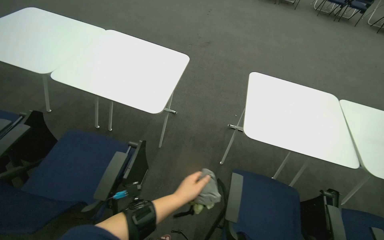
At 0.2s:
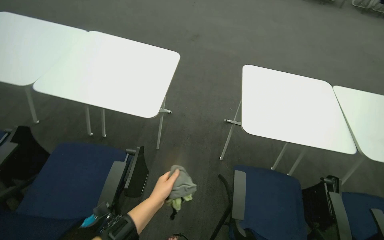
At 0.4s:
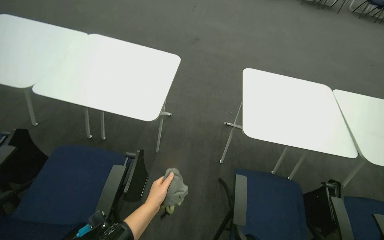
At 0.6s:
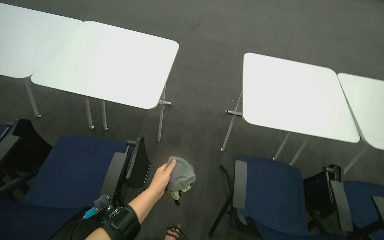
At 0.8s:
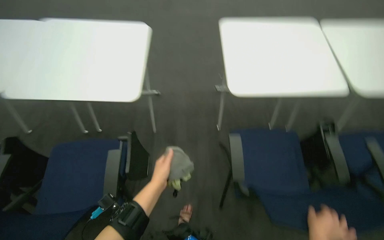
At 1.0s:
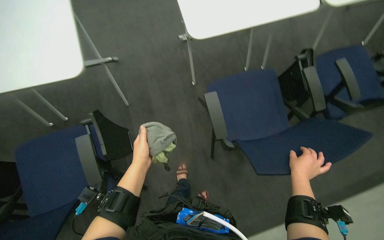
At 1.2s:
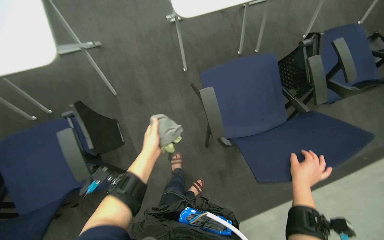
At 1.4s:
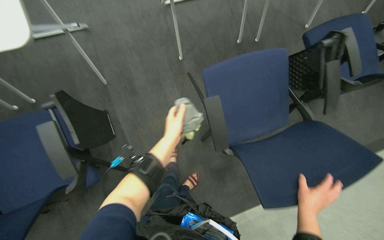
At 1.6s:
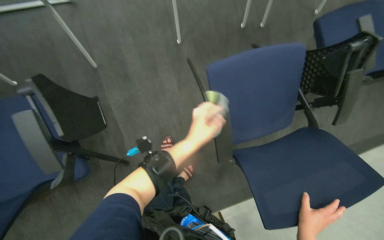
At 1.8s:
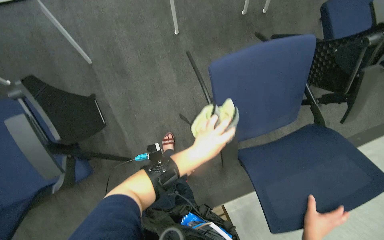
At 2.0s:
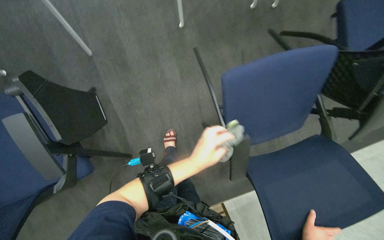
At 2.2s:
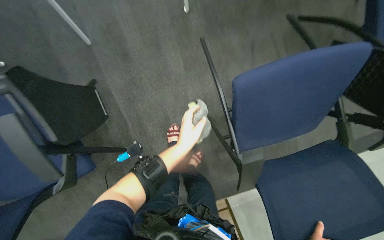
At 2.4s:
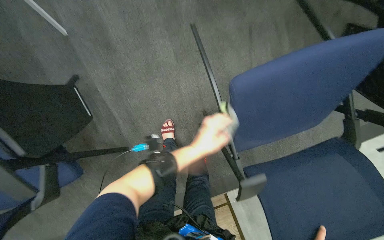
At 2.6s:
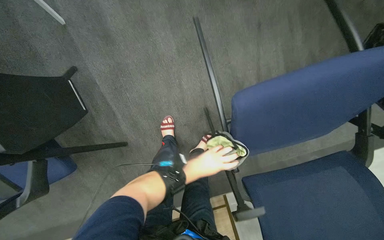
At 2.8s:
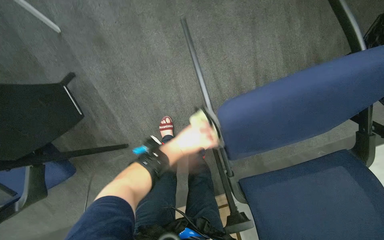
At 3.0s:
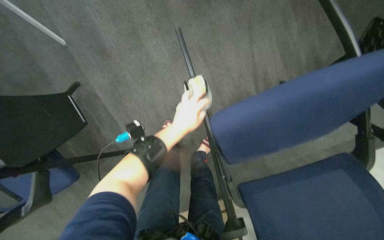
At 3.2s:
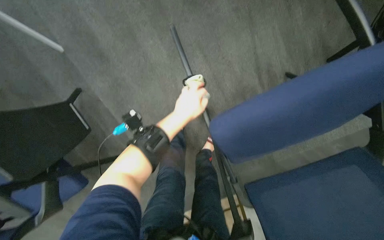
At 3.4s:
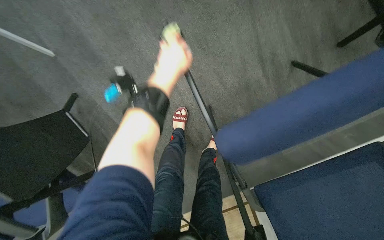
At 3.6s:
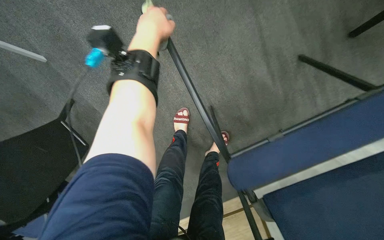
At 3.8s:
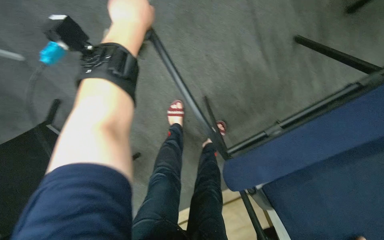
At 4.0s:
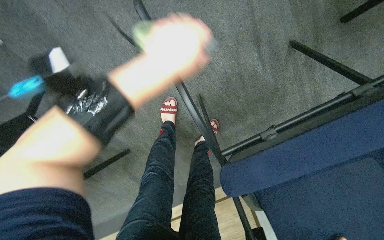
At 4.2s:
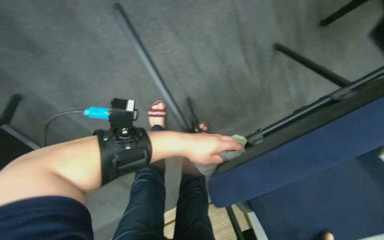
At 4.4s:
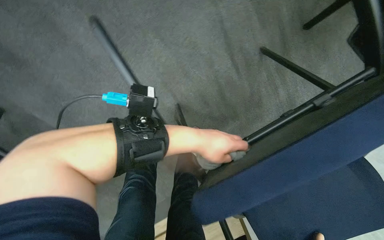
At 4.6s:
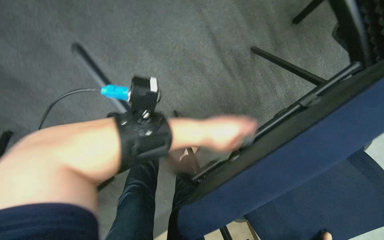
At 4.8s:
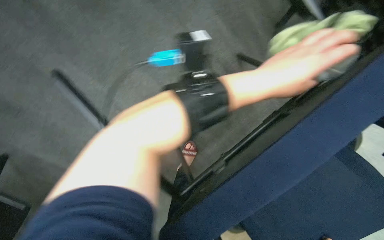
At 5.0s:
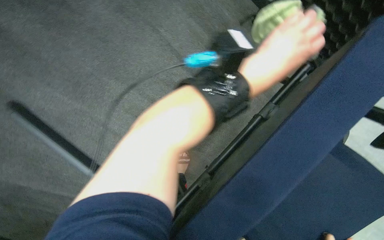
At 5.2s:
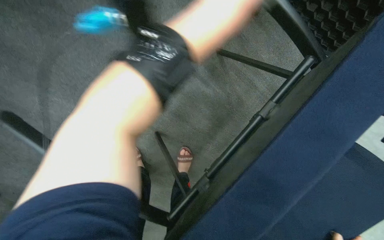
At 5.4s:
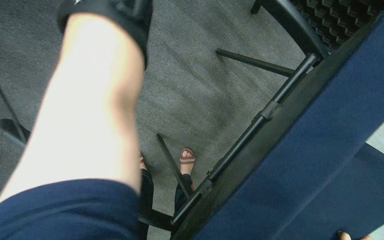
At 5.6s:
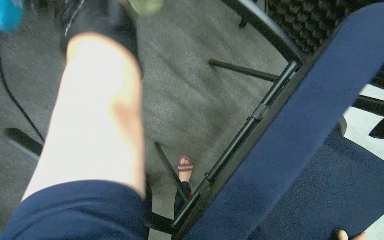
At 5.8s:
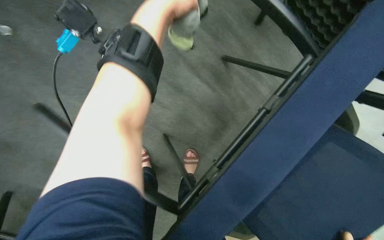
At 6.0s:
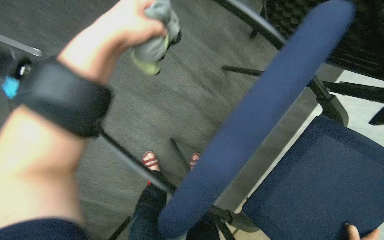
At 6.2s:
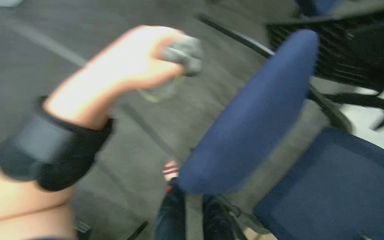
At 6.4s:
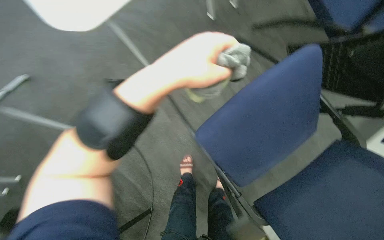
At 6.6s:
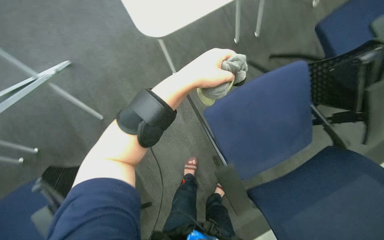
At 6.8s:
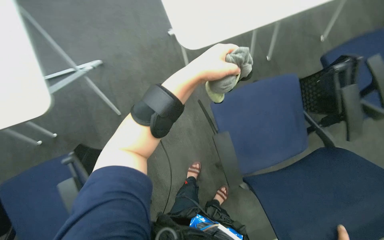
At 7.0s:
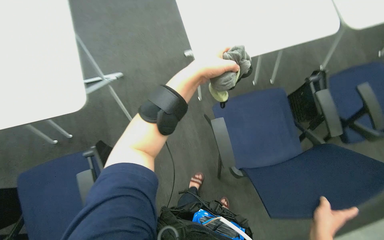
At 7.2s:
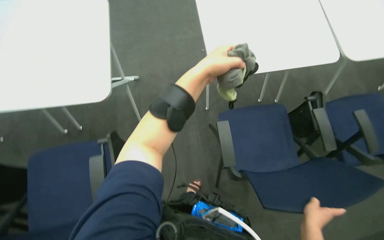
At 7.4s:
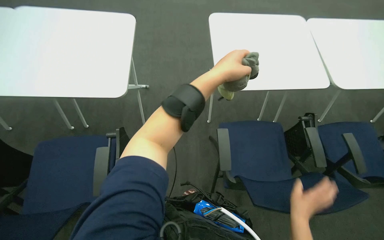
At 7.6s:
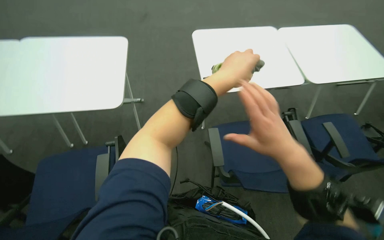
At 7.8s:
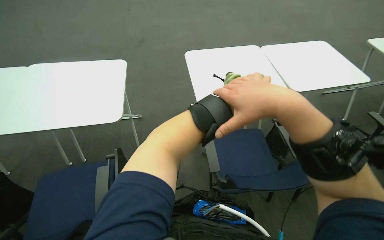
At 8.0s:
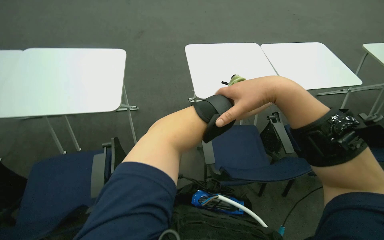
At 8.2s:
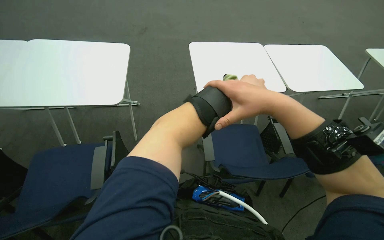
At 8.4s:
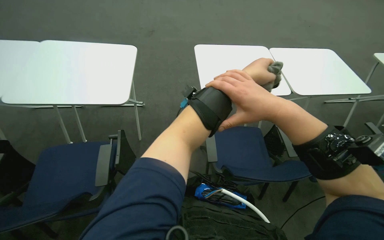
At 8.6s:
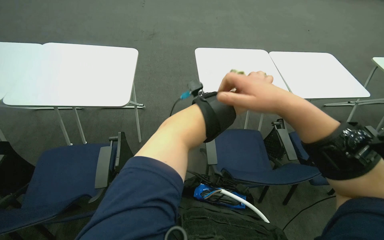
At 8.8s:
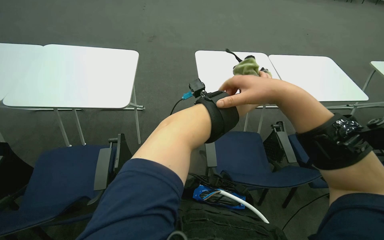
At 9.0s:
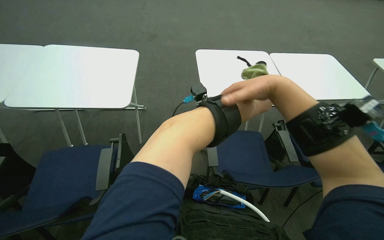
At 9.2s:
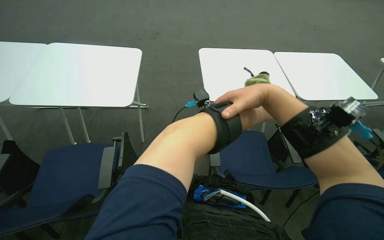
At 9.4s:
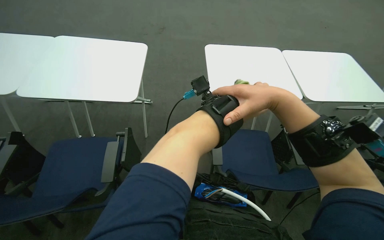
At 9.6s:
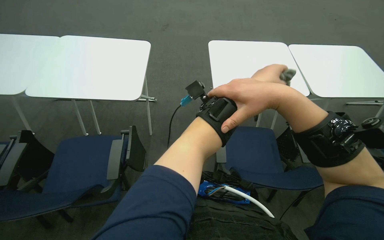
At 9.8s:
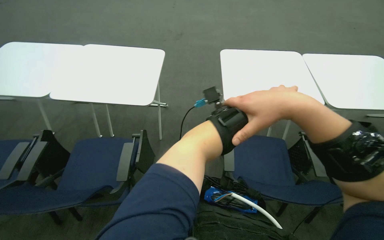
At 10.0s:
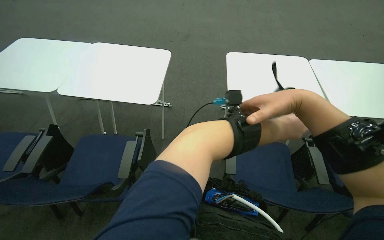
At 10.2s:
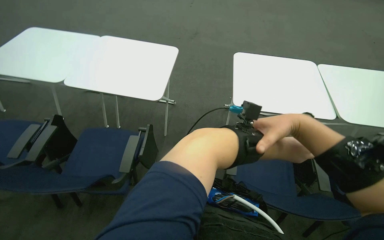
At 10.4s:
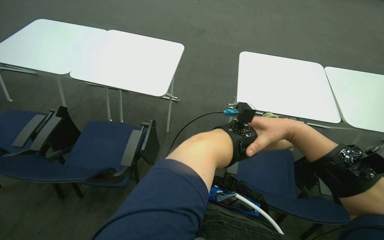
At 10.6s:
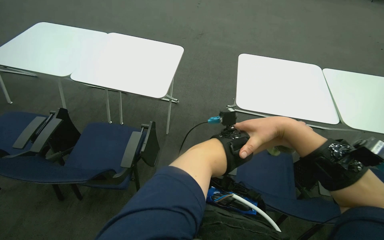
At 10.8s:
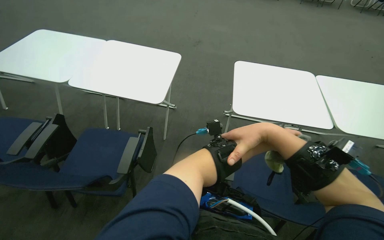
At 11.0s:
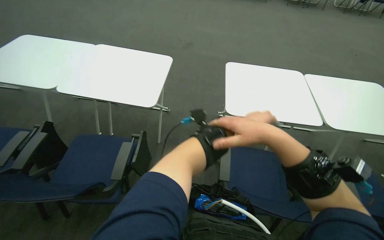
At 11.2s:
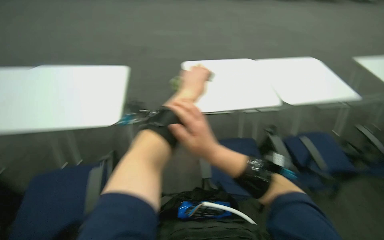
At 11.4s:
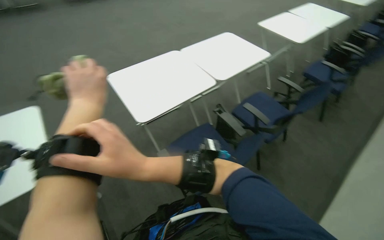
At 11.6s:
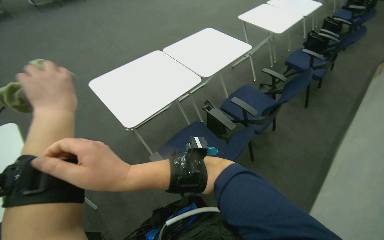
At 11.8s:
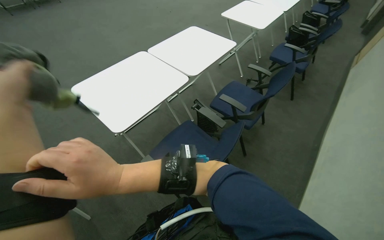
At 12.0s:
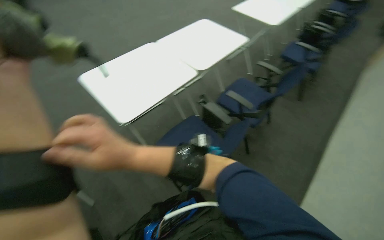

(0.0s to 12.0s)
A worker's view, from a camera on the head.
Job: wiping surfaces.
The whole recording: Wiping conference room chairs. The worker wipes the seats, backrests, and frames of conference room chairs with a cloth.
0.0s - 1.6s: The wearer's head swings approximately 35 degrees to the right. The wearer looks about 40 degrees further downward.
1.6s - 3.0s: The view tips downward by some 20 degrees.
3.0s - 4.4s: The left hand is displaced to the right by about 10 cm, and reaches some 30 cm up the picture, then returns.
9.0s - 10.4s: The wearer's head swings some 15 degrees to the left. The right hand travels down the picture by approximately 10 cm, and moves about 10 cm nearer to the camera and comes back.
10.4s - 12.0s: The wearer's head swings roughly 55 degrees to the right.

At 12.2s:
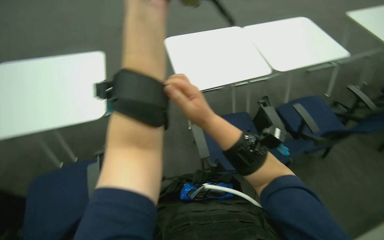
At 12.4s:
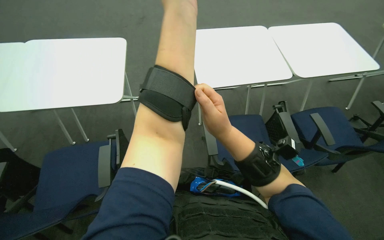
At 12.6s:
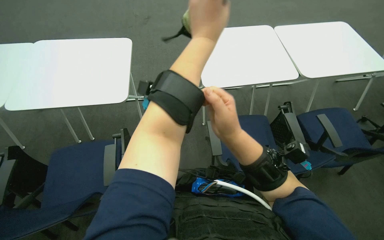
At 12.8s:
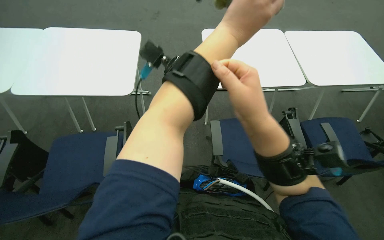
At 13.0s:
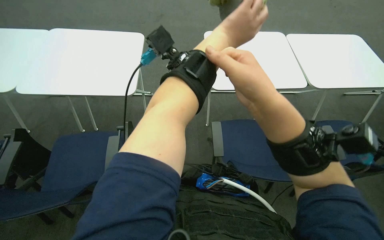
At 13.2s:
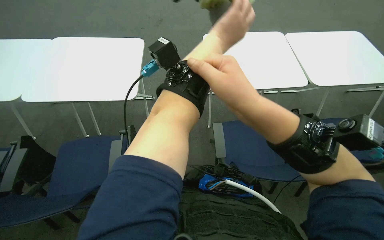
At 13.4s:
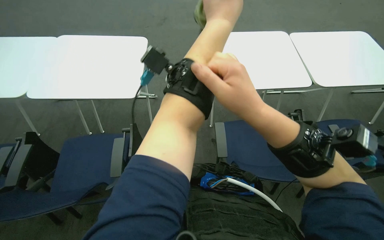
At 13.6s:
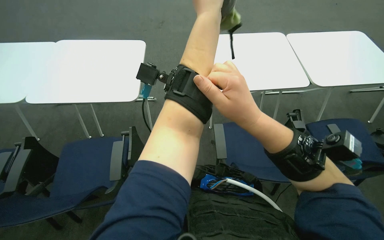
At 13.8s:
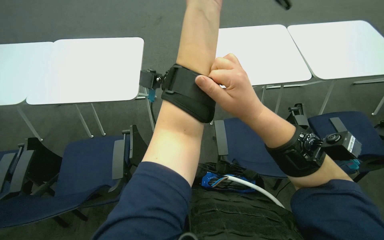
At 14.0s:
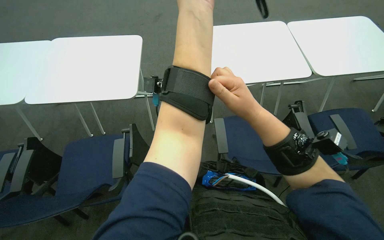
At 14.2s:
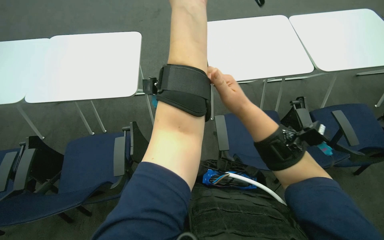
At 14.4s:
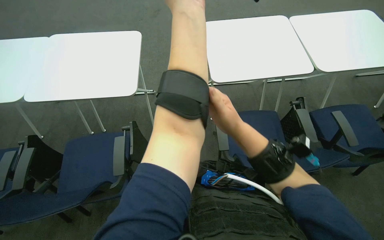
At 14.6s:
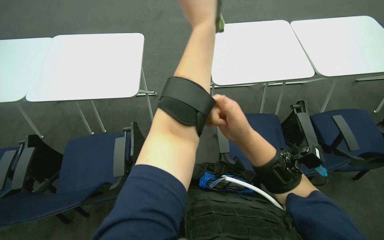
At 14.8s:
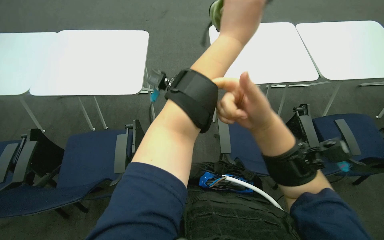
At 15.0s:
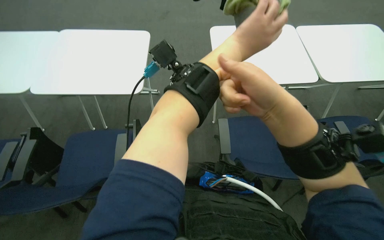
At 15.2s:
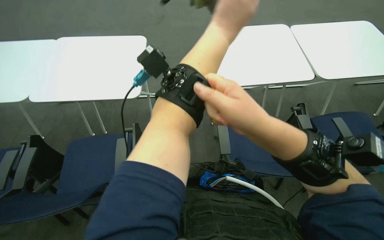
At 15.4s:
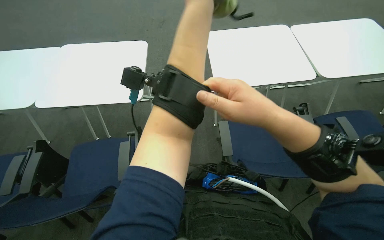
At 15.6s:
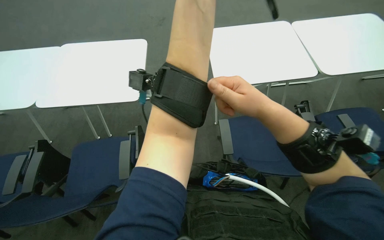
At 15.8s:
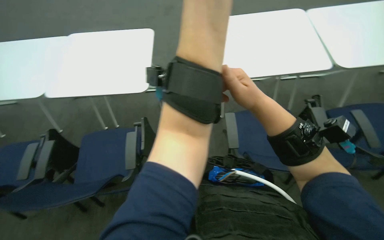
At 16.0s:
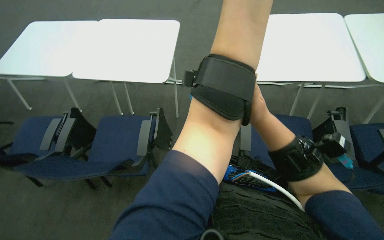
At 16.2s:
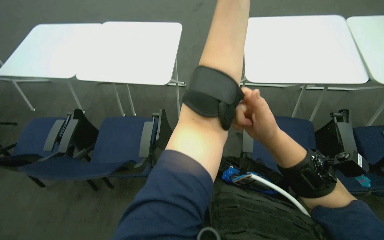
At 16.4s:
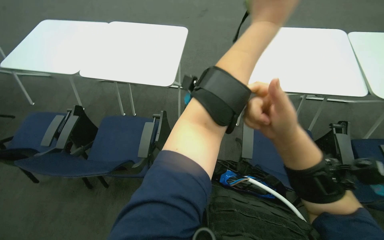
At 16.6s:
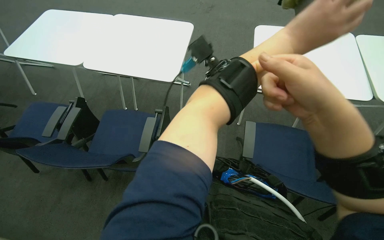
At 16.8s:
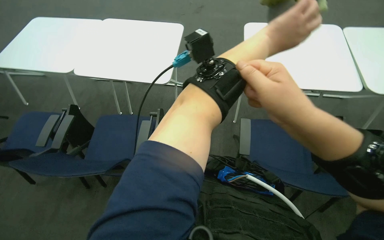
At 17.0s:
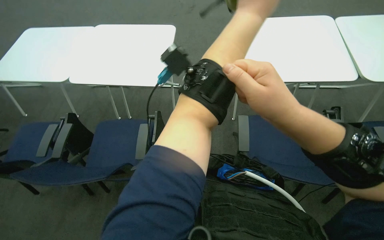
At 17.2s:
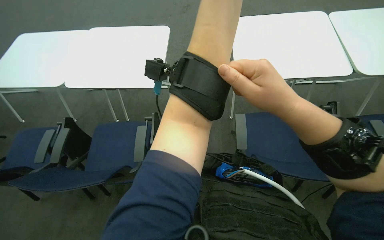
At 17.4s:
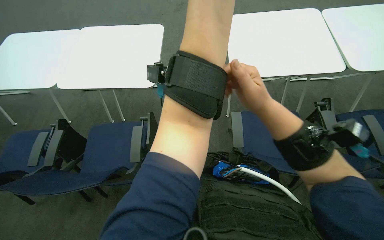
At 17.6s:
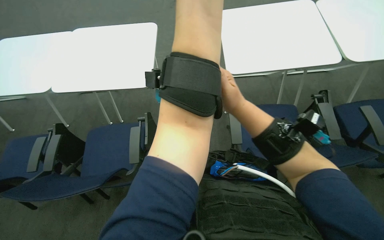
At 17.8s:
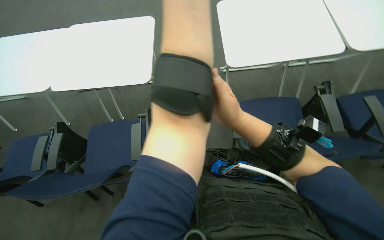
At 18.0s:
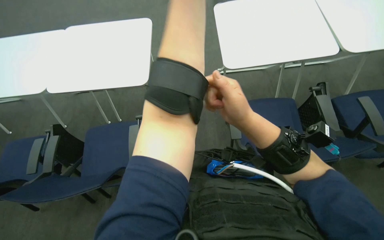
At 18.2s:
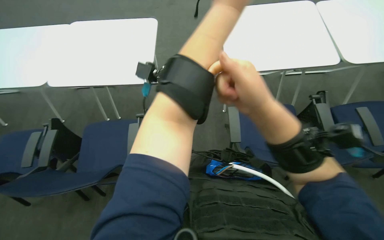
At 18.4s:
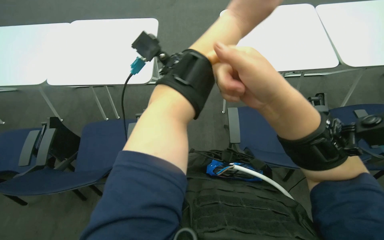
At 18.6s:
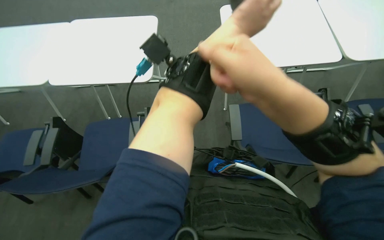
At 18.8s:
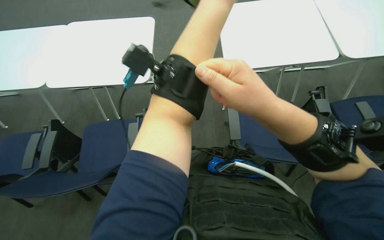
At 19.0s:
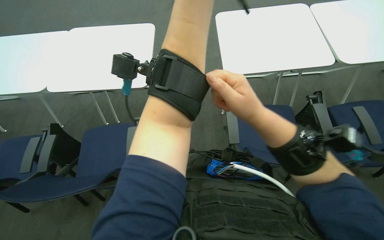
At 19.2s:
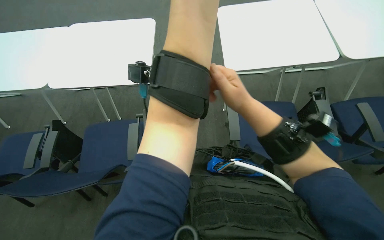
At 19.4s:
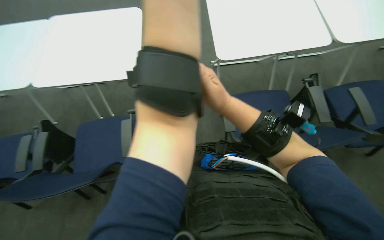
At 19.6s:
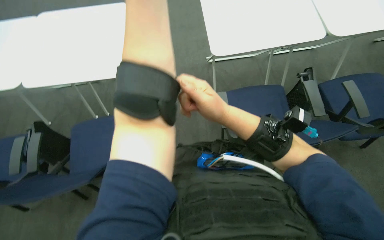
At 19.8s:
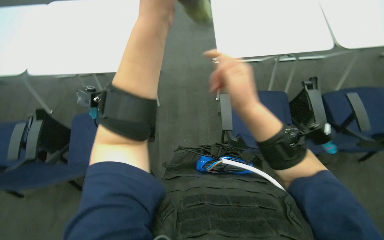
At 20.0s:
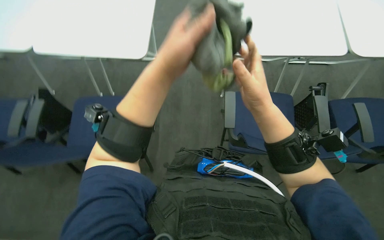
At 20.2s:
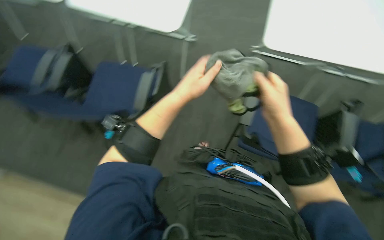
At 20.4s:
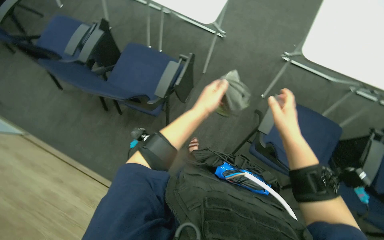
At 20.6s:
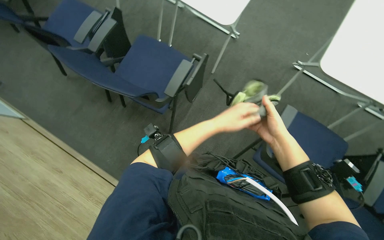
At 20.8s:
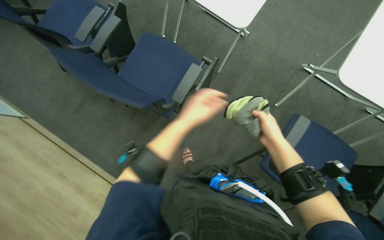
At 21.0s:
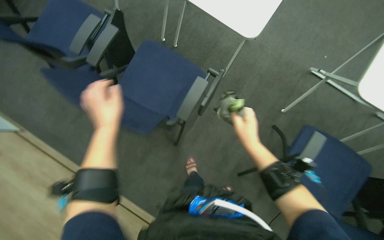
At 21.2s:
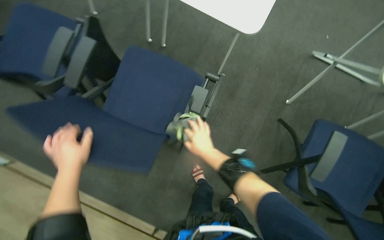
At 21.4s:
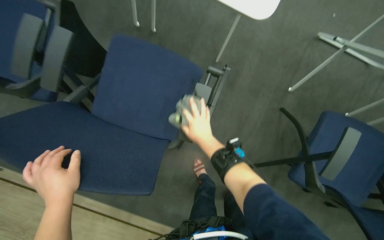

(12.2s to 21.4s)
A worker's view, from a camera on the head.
Job: wiping surfaces.
The whole recording: Wiping conference room chairs. The worker wipes the seats, backrests, and frames of conference room chairs with a cloth.
15.2s - 16.8s: The right hand reaches some 20 cm farther from the camera, then returns.
16.8s - 18.4s: The right hand reaches about 15 cm farther from the camera, then returns.
18.4s - 19.8s: The right hand travels farther from the camera by some 10 cm.
